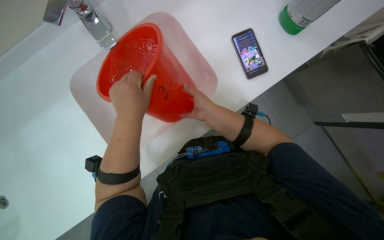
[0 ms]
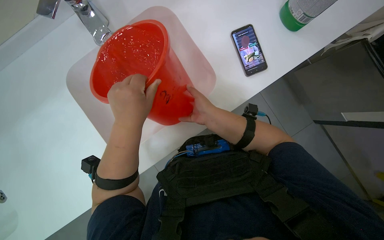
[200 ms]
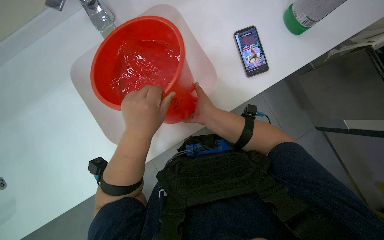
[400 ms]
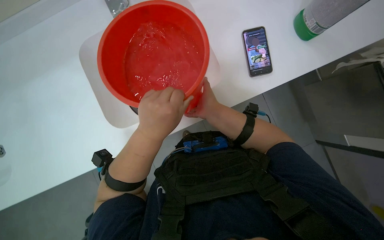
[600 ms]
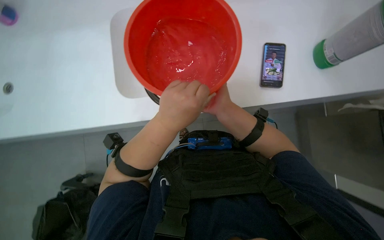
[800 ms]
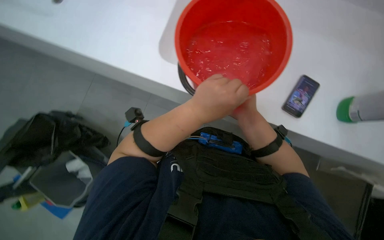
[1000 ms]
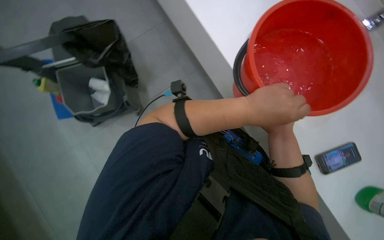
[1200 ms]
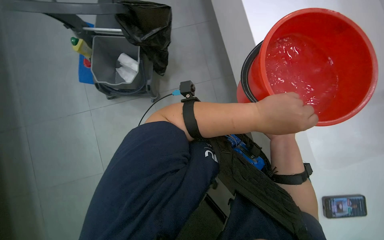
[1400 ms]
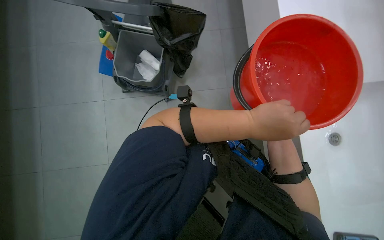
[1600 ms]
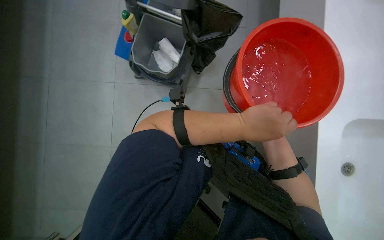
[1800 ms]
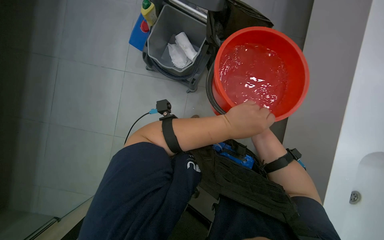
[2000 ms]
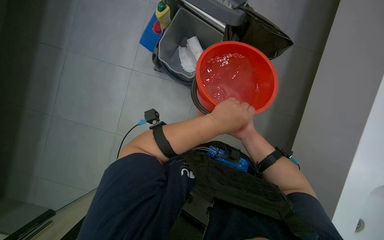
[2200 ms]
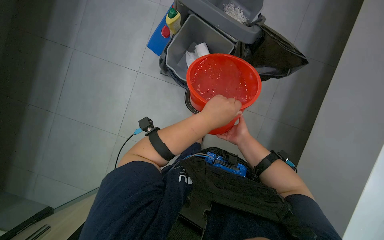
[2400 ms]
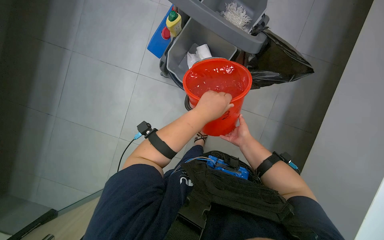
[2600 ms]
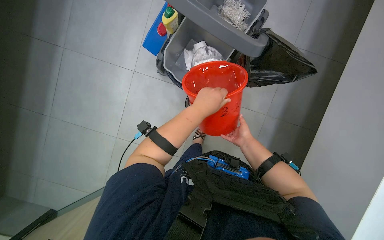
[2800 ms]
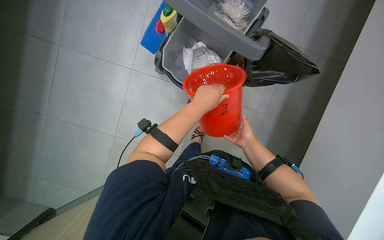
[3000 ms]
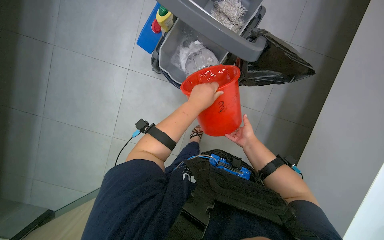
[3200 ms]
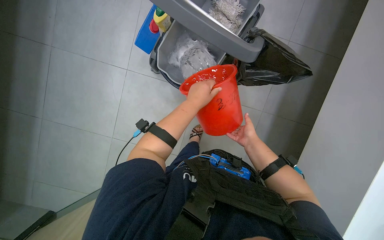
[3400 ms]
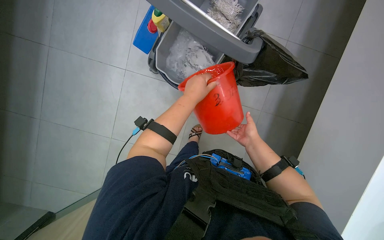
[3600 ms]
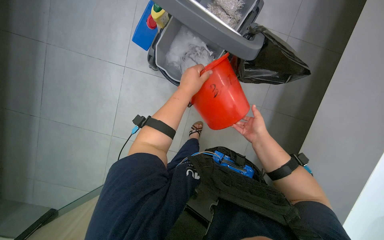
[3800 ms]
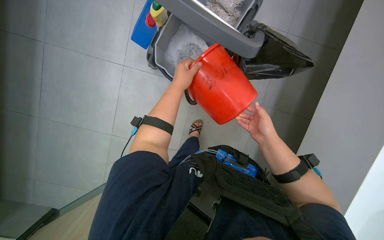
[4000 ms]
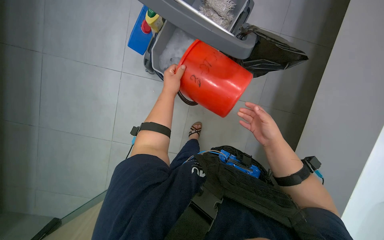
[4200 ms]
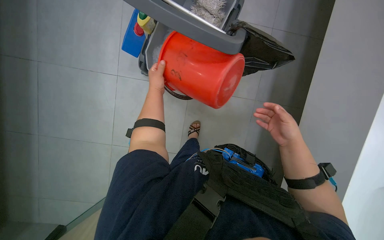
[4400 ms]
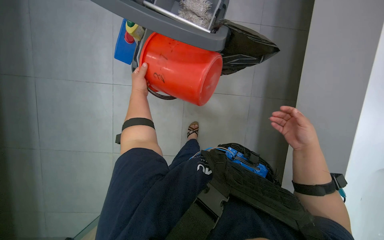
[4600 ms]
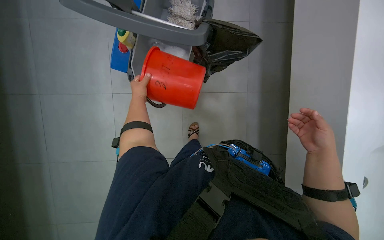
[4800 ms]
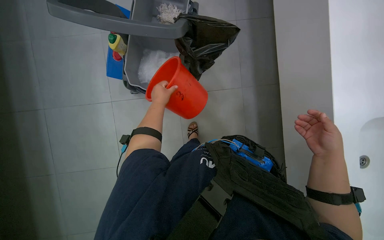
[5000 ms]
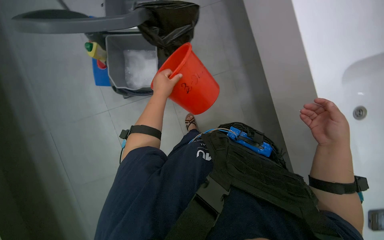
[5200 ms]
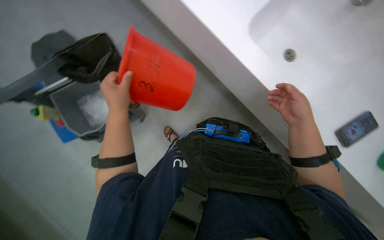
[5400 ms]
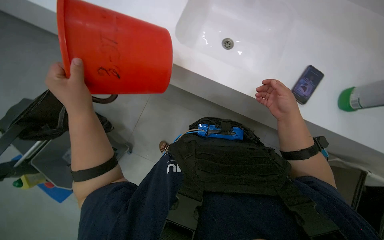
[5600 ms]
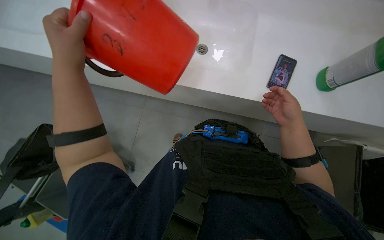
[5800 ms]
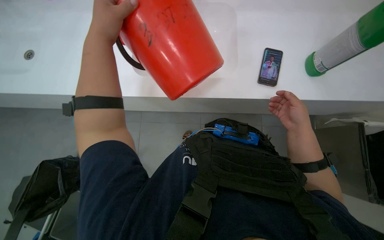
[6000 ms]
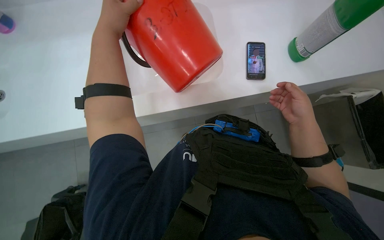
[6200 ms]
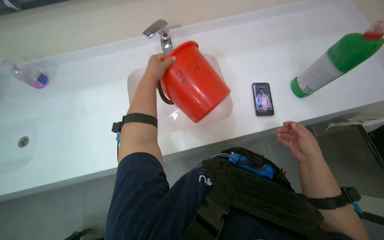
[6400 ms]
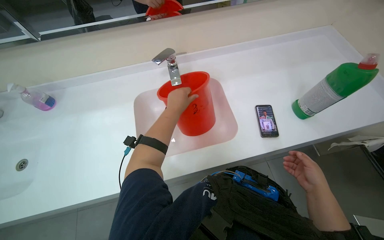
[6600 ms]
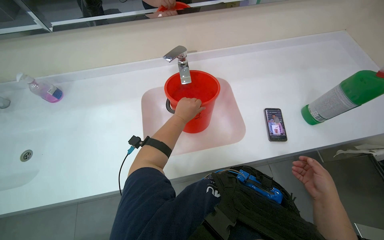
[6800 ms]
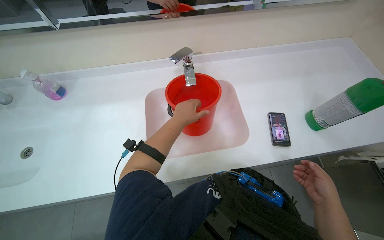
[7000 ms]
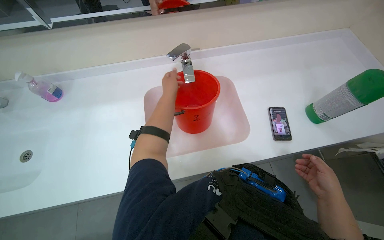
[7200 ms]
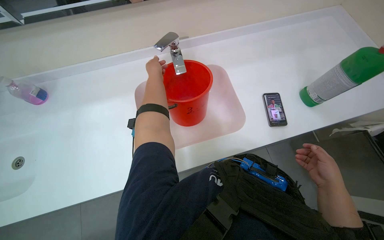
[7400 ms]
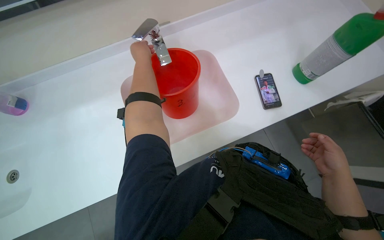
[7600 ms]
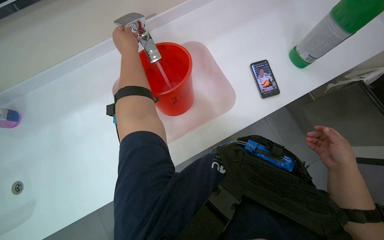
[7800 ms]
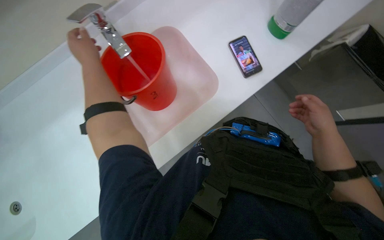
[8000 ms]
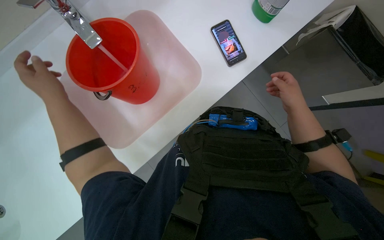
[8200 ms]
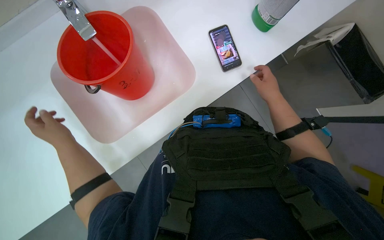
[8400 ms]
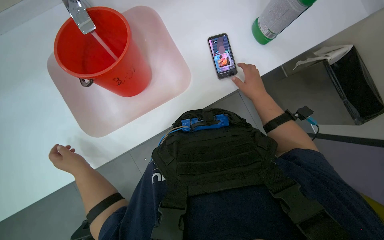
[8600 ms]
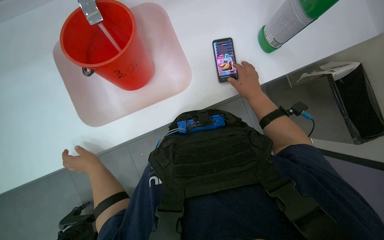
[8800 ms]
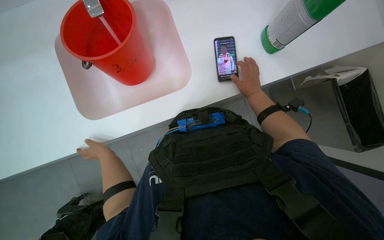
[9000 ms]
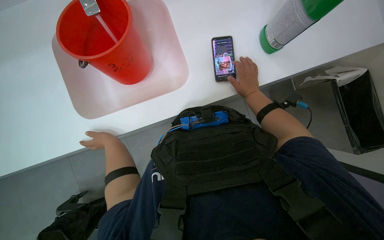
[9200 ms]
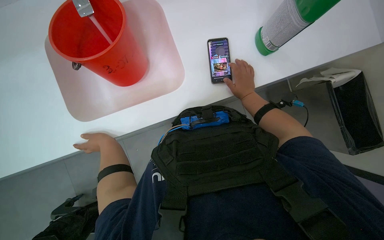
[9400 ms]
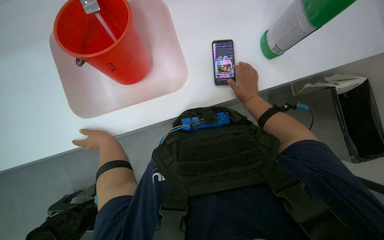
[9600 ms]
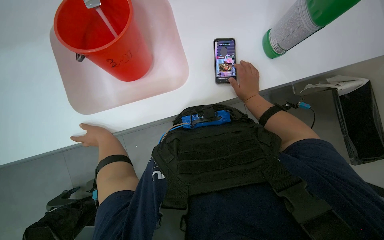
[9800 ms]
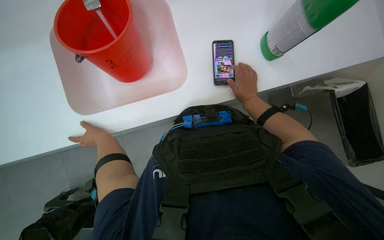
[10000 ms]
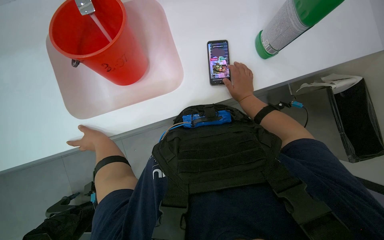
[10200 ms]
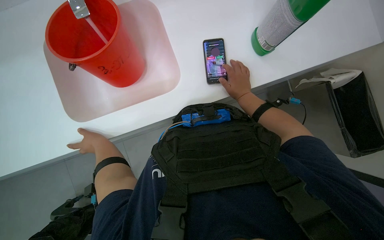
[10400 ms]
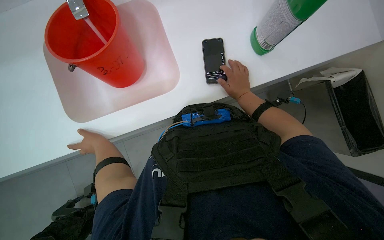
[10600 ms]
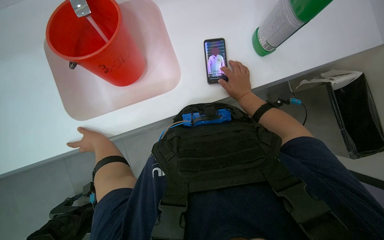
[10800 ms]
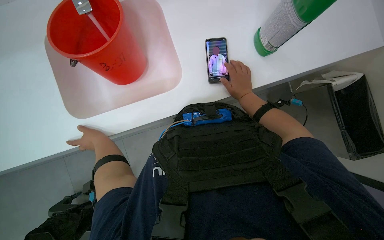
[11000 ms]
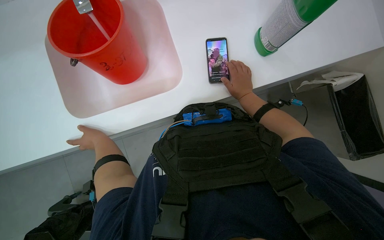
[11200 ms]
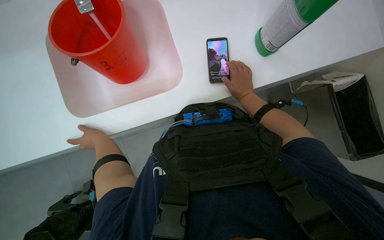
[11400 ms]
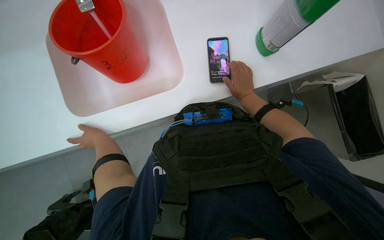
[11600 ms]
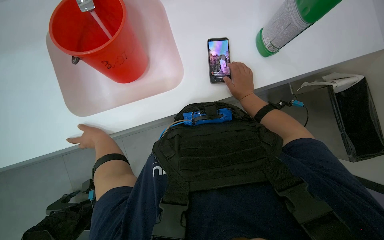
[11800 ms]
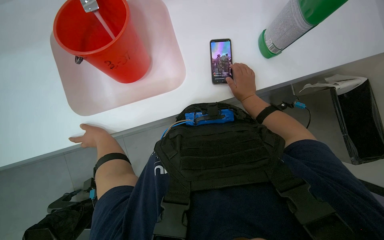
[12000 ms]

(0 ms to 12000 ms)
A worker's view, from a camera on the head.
Job: preparing cleaning supplies.
The whole recording: Preparing cleaning solution. The worker fills a bucket with water and cleaning solution, then pours it into a cleaning cart and prepares a mop.
0 ms - 1600 ms: The scene turns about 85 degrees clockwise in the picture.
3000 ms - 4400 ms: The left hand heads farther from the camera, to the left and up the picture, covering some 20 cm. Meanwhile the right hand travels nearer to the camera and to the right by about 20 cm.
4400 ms - 6000 ms: The scene rotates counterclockwise by roughly 40 degrees. The left hand shifts roughly 25 cm nearer to the camera.
6000 ms - 7600 ms: The left hand goes roughly 20 cm farther from the camera; the right hand heads down the picture, covering approximately 10 cm.
7600 ms - 9000 ms: The view tips downward by some 15 degrees. The right hand is displaced up the picture by approximately 20 cm, while the left hand heads down the picture, covering approximately 35 cm.
9000 ms - 12000 ms: The hands work in one place, with small movements.

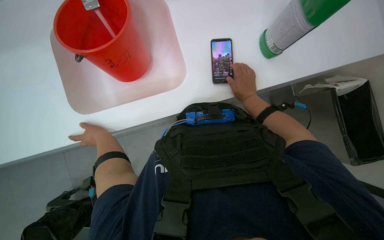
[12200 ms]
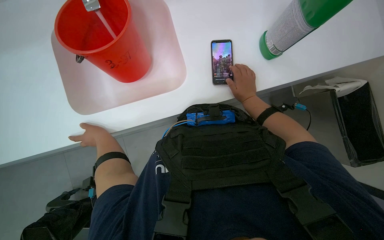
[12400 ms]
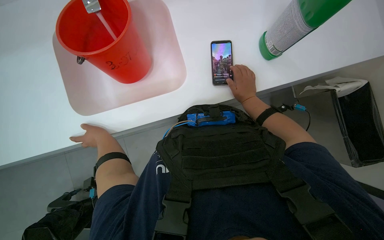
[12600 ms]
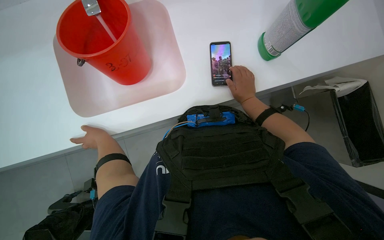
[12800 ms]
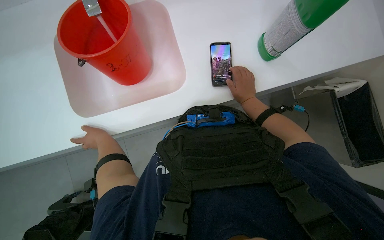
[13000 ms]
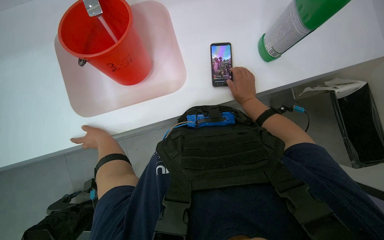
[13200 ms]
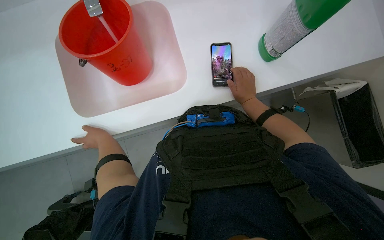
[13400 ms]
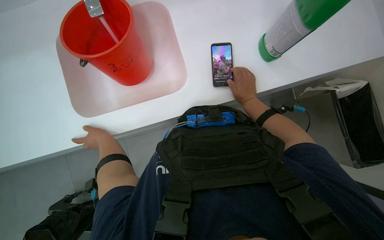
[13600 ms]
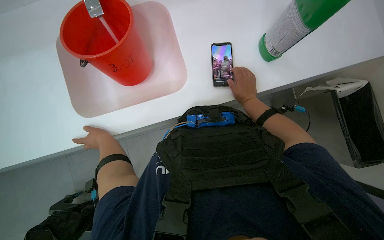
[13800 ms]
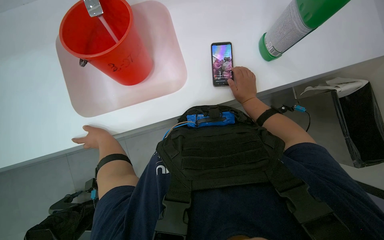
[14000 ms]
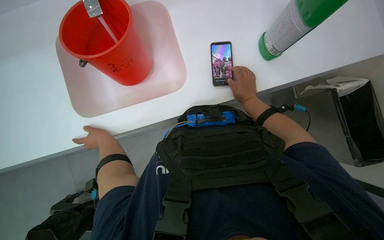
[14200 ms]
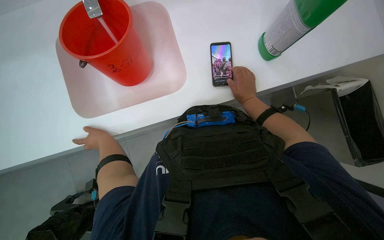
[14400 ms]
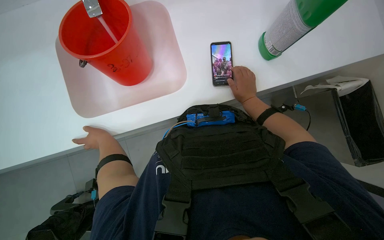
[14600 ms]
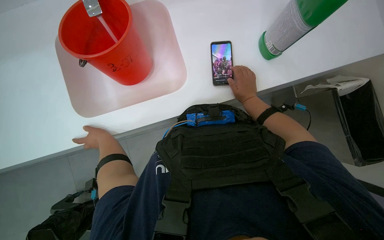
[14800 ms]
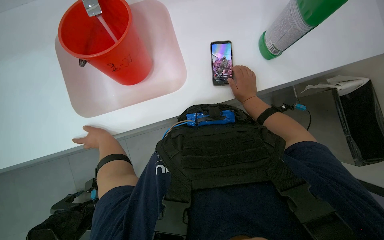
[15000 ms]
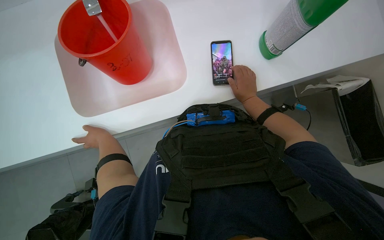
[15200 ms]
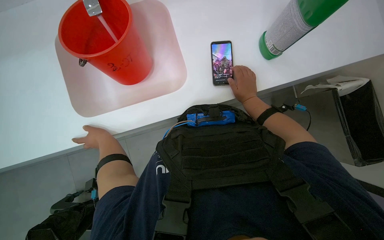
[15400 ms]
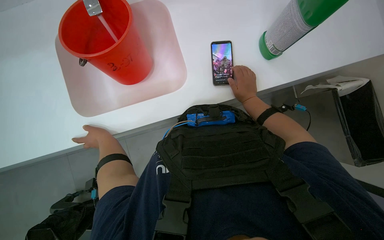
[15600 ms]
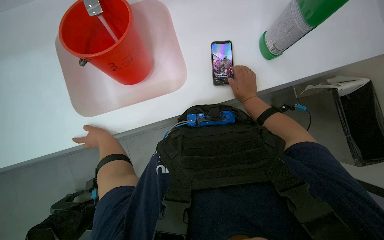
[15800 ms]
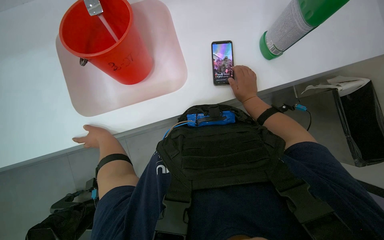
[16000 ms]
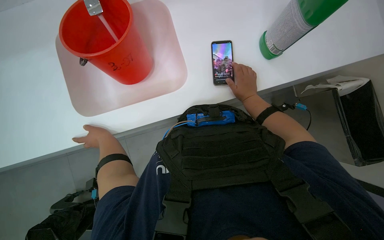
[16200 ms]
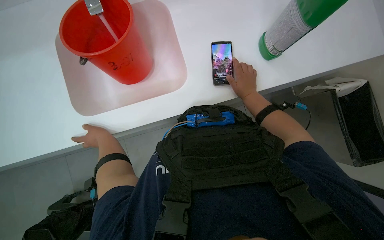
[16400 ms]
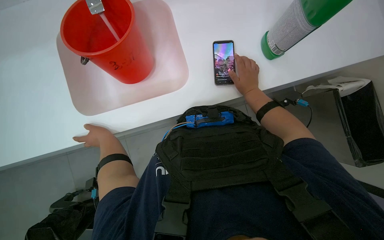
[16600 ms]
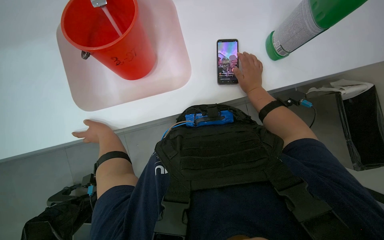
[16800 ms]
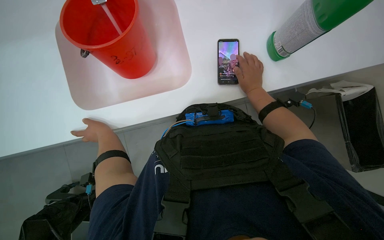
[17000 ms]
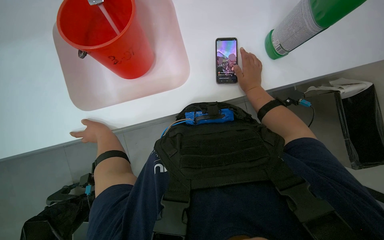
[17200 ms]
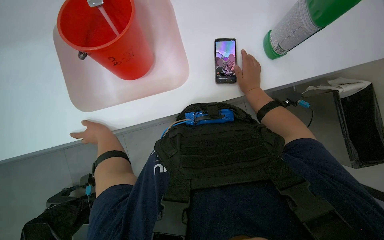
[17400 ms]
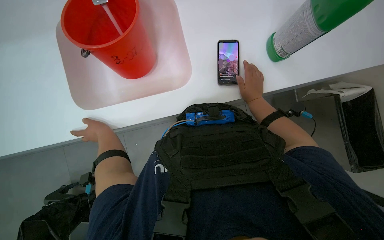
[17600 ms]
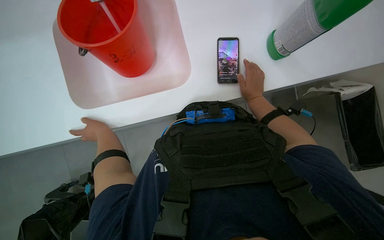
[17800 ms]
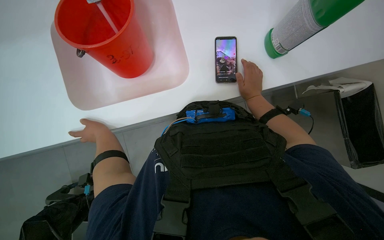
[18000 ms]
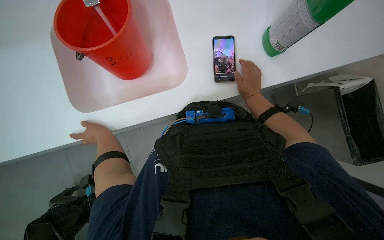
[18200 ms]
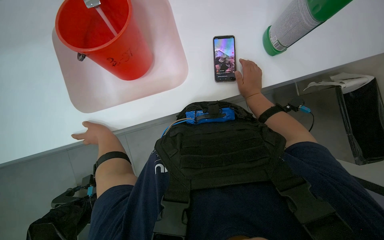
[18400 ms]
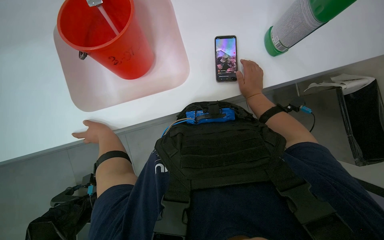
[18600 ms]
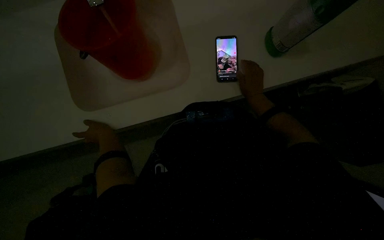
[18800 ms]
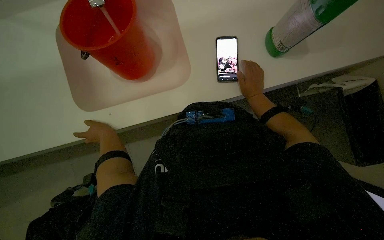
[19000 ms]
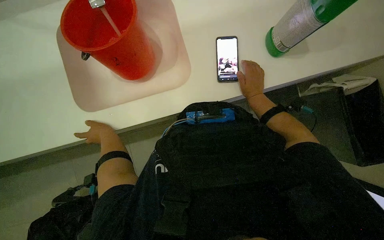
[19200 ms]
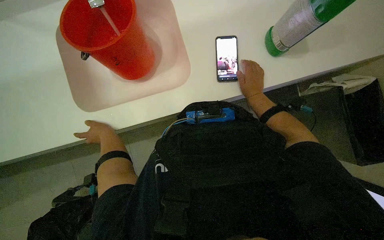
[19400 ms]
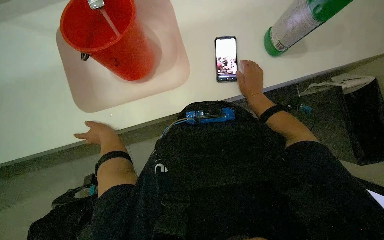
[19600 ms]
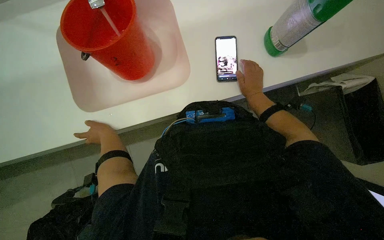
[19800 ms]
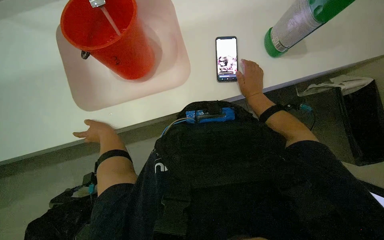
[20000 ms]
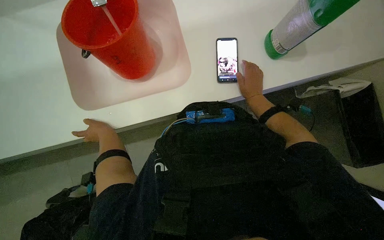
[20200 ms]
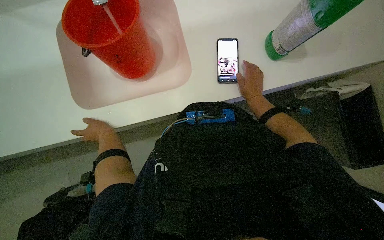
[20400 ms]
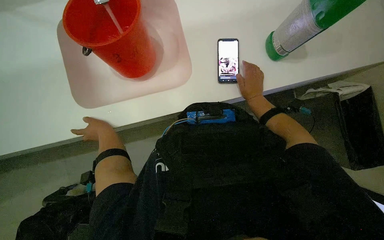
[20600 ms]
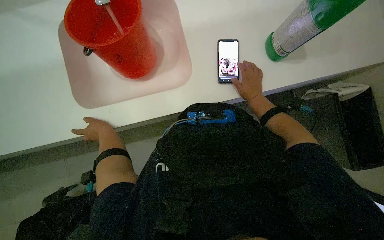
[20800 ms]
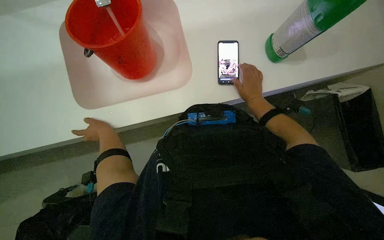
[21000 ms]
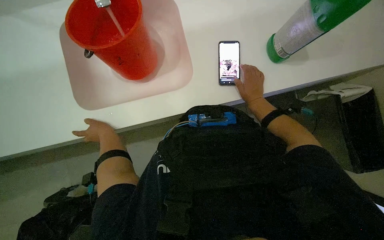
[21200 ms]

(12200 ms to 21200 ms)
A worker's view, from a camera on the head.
Job: preparing cleaning supplies.
The whole recording: Preparing cleaning solution. The worker fills a bucket with water and cleaning solution, then pours it into a cleaning cart and prepares a mop.
12200 ms - 18200 ms: The hands make small movements and keep their place.
18200 ms - 19800 ms: The hands are busy where they are.
19800 ms - 21200 ms: Neither hand changes place.
